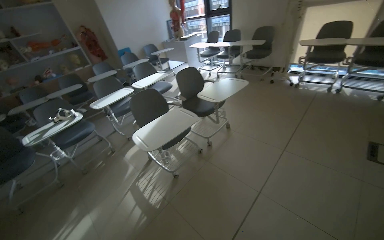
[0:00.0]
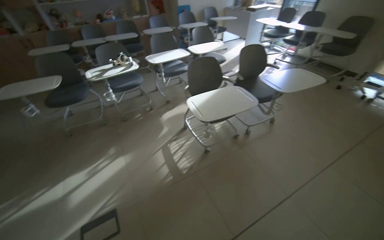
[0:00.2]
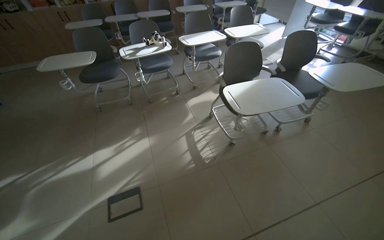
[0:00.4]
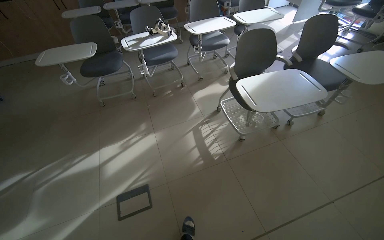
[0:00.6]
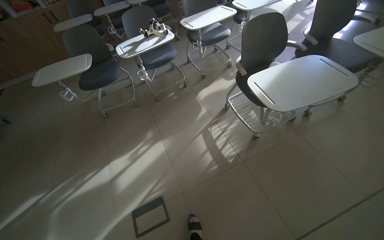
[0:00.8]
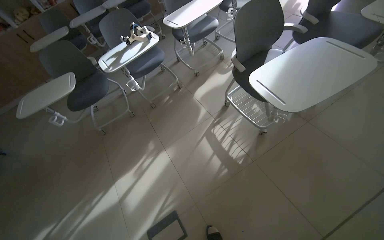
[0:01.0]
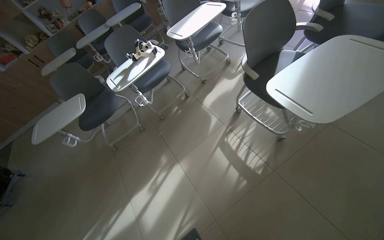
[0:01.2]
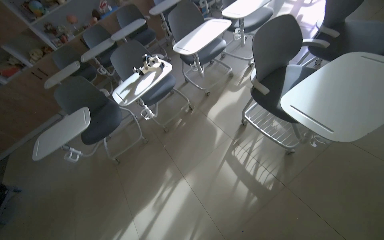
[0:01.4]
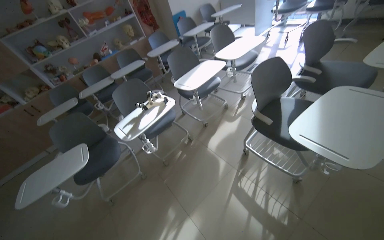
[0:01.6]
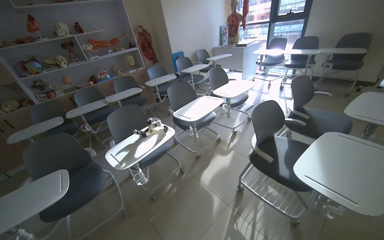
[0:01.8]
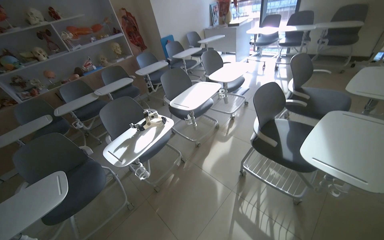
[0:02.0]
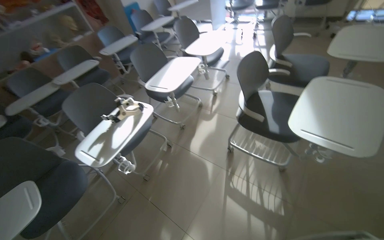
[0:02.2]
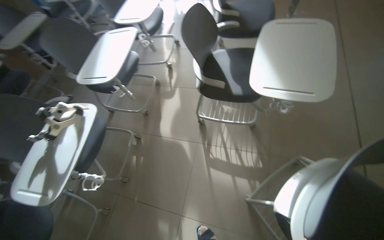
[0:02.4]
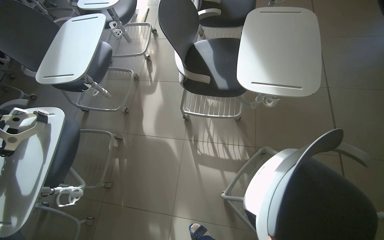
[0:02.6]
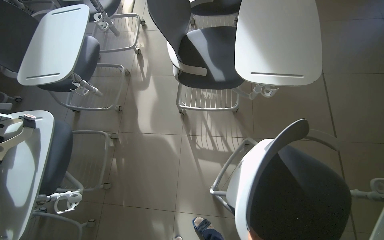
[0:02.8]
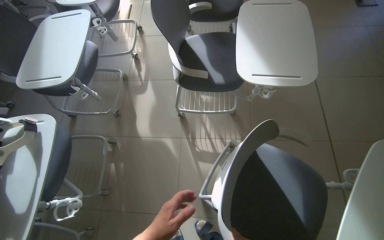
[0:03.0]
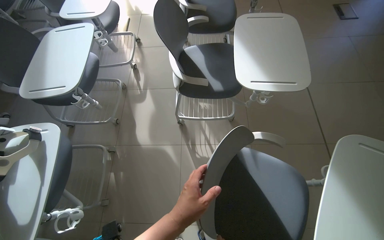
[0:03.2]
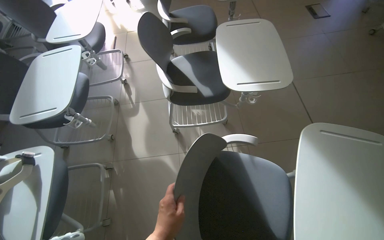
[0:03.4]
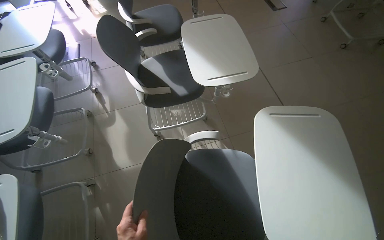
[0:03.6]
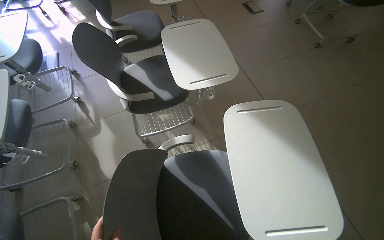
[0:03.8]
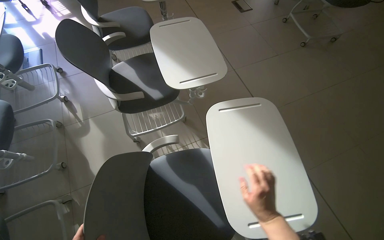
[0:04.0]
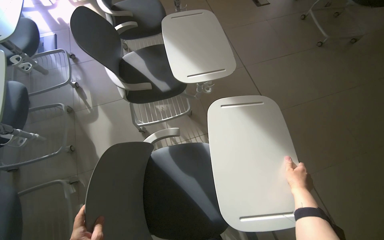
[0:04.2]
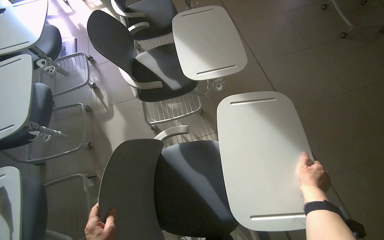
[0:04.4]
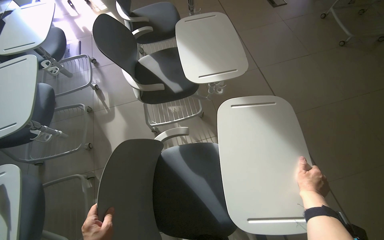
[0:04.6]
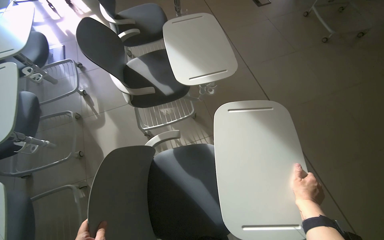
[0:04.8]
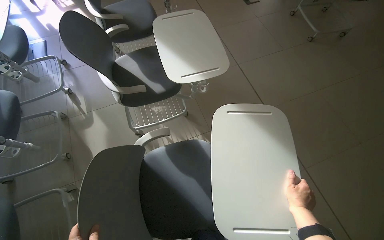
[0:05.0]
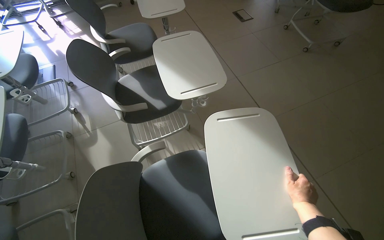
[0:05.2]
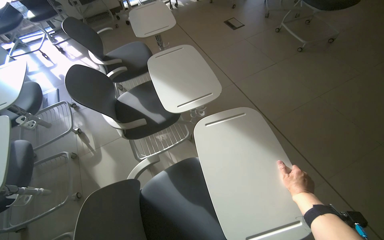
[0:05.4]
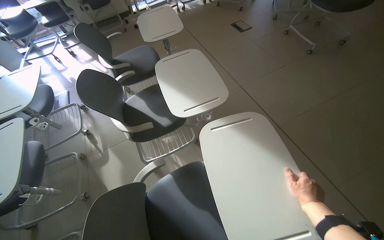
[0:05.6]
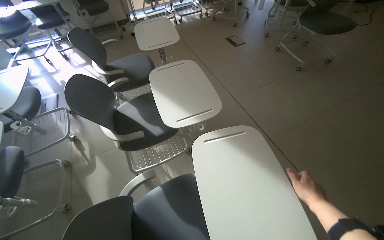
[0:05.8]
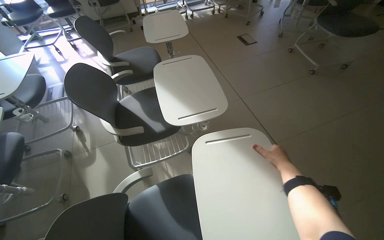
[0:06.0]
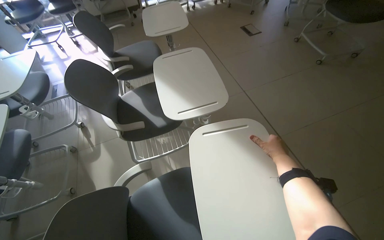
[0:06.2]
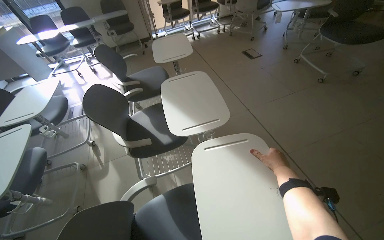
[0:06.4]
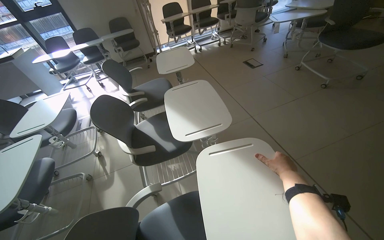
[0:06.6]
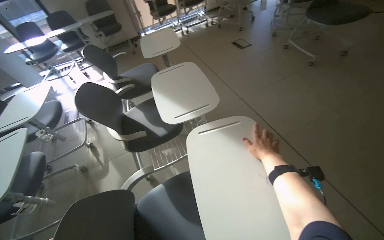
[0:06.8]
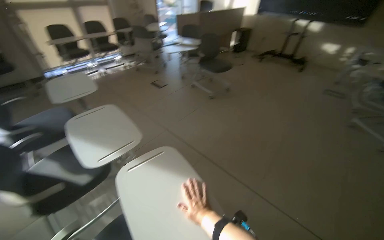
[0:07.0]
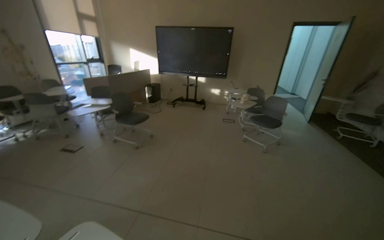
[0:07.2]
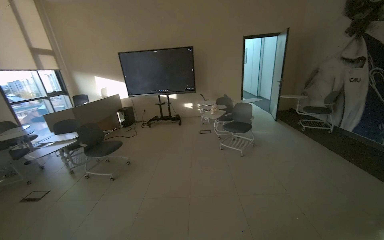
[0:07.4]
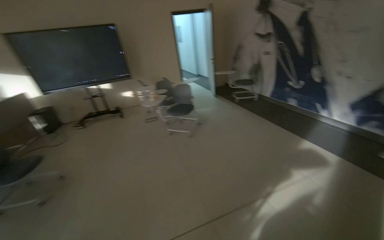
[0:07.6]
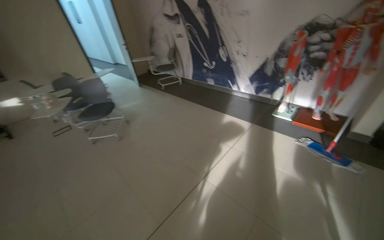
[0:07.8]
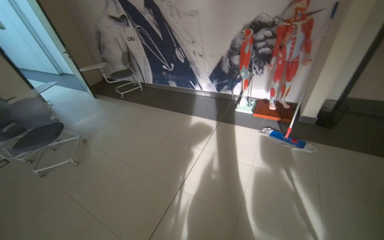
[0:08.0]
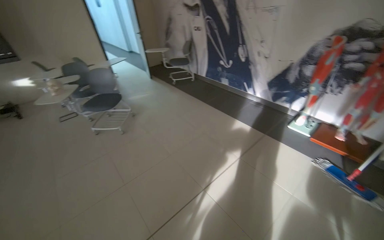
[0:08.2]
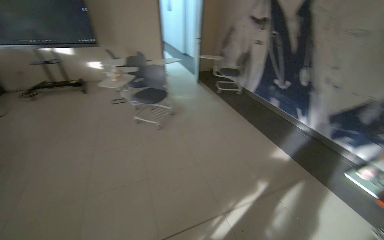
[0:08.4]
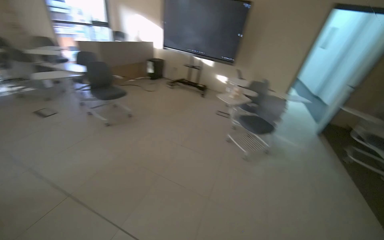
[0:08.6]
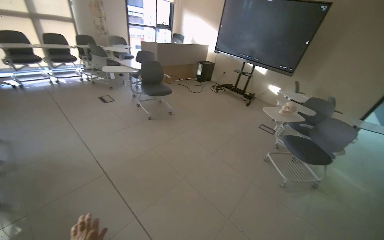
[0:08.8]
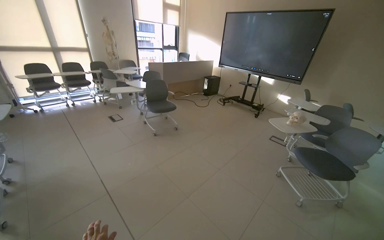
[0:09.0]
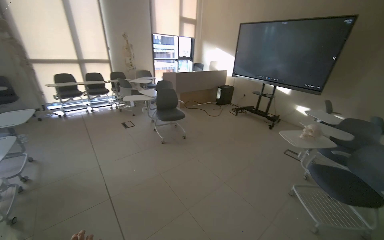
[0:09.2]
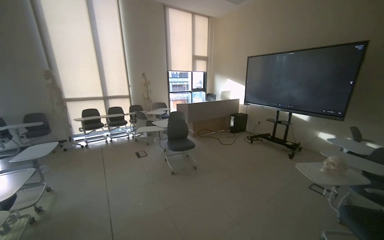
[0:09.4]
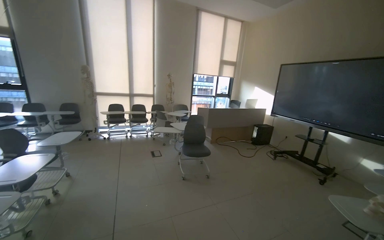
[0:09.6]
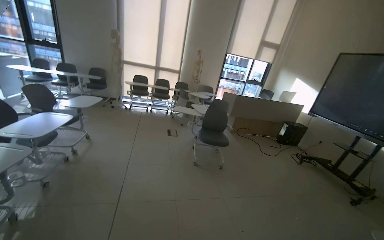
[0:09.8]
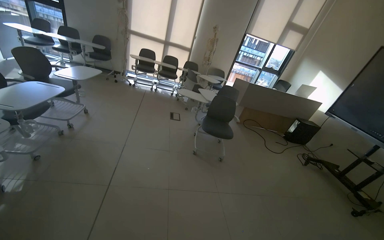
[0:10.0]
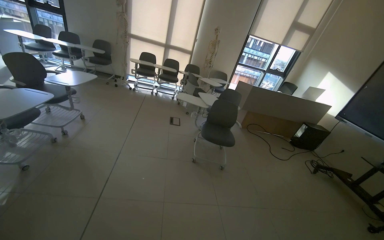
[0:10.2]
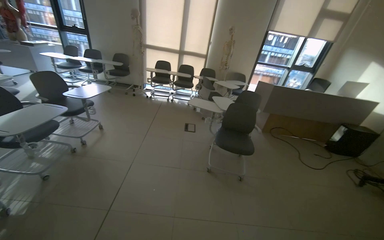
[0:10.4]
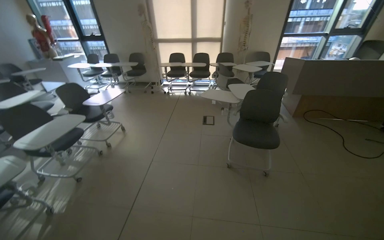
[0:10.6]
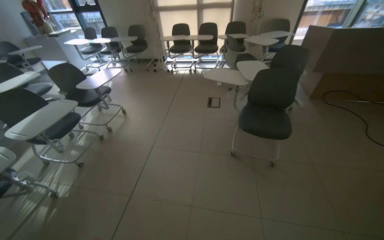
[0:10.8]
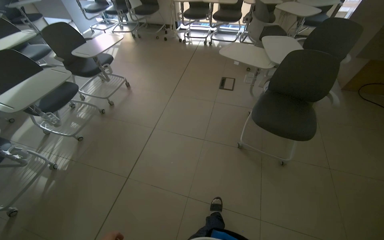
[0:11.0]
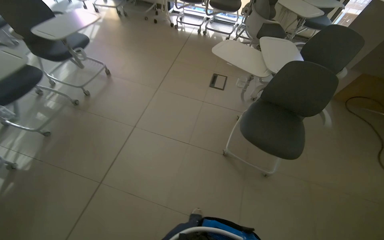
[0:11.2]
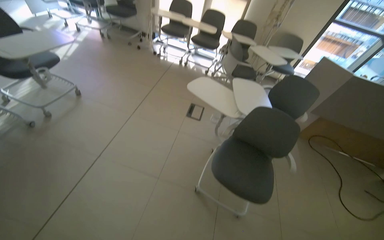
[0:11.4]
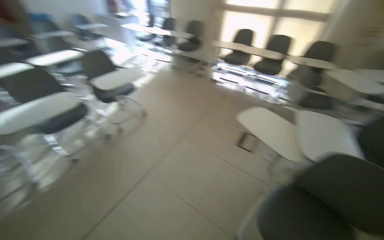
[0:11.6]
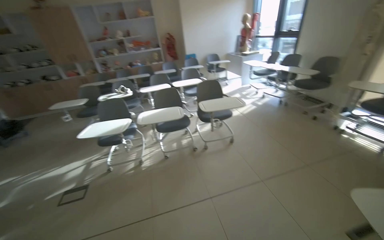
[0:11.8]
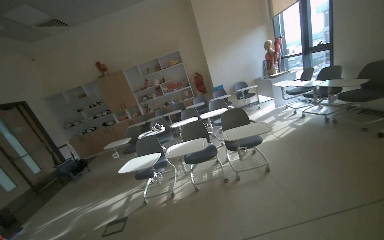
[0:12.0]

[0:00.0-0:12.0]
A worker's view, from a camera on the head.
Job: organizing items.
The whole recording: Arranging chairs in room. The worker moves and adjusts chairs with attached desks in the room.
0:00.0 to 0:01.6: The camera travels approximately 90 cm. The view pans to the left by roughly 15 degrees.
0:01.6 to 0:03.0: The wearer looks roughly 50 degrees further to the right. The view tilts some 15 degrees downward.
0:04.4 to 0:06.0: The right hand travels up the picture by some 20 cm.
0:06.0 to 0:07.6: The camera is carried some 70 cm. The head rotates about 90 degrees to the right. The camera pitches upward, by roughly 30 degrees.
0:07.6 to 0:09.0: The head travels about 70 cm. The head rotates about 65 degrees to the left.
0:09.0 to 0:10.4: The wearer moves approximately 80 cm. The wearer's head swings roughly 45 degrees to the left.
0:10.4 to 0:12.0: The wearer moves about 1.5 m. The head rotates some 80 degrees to the left.

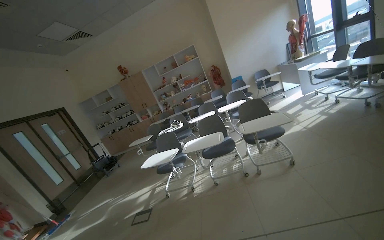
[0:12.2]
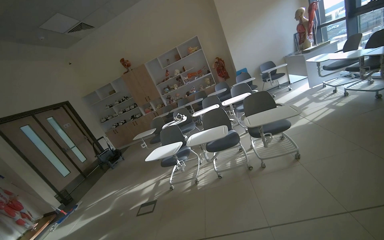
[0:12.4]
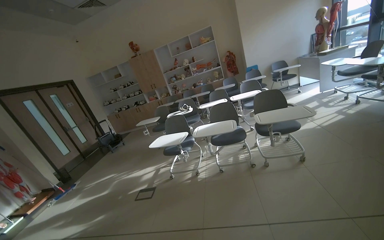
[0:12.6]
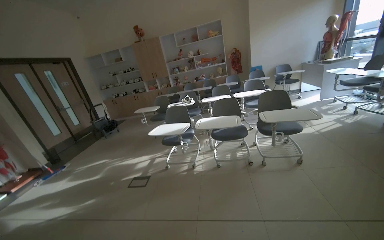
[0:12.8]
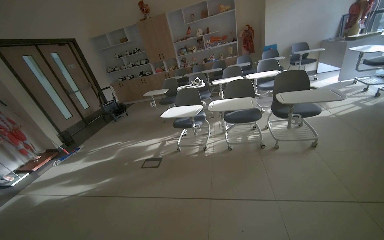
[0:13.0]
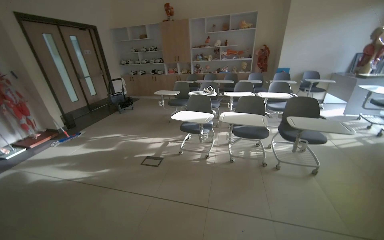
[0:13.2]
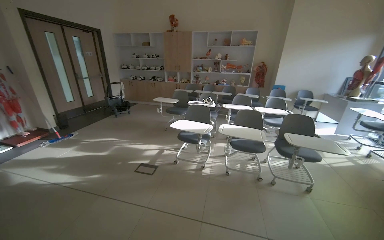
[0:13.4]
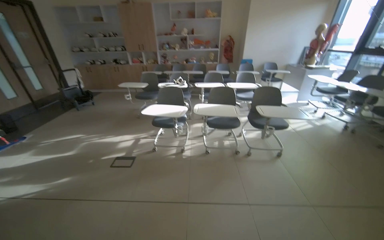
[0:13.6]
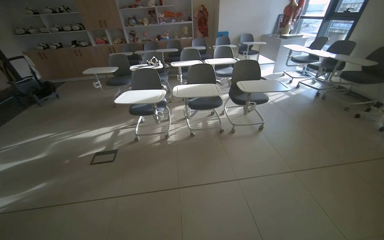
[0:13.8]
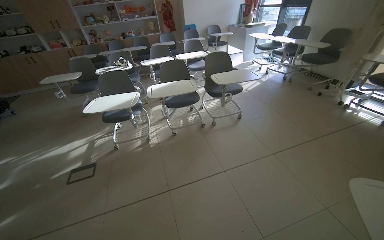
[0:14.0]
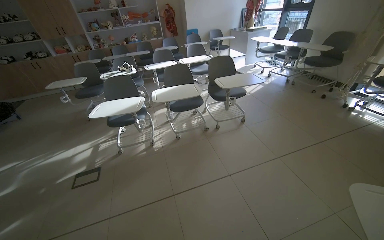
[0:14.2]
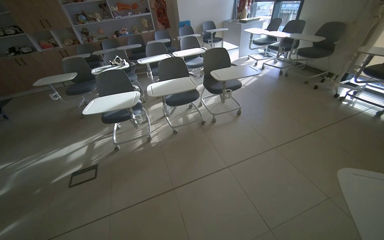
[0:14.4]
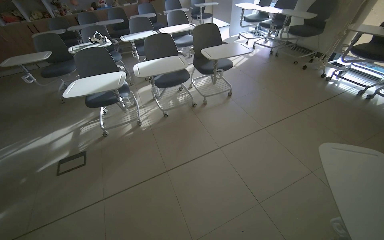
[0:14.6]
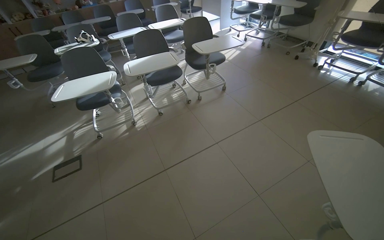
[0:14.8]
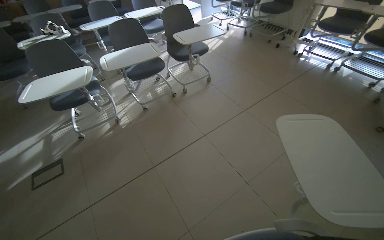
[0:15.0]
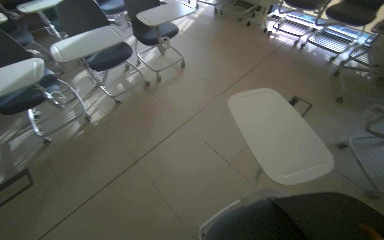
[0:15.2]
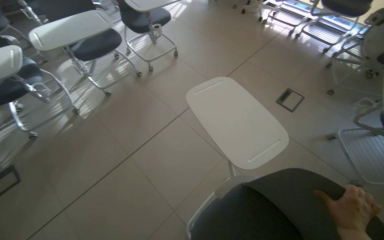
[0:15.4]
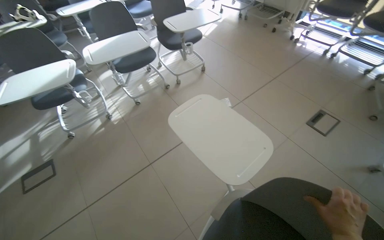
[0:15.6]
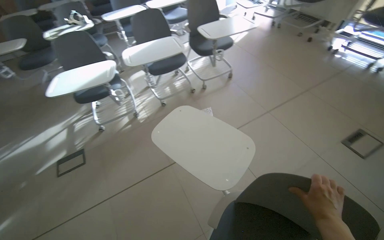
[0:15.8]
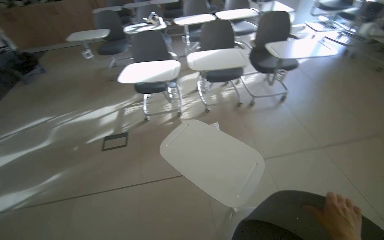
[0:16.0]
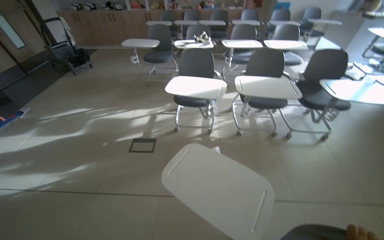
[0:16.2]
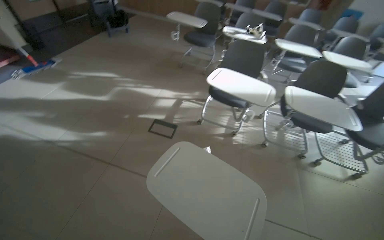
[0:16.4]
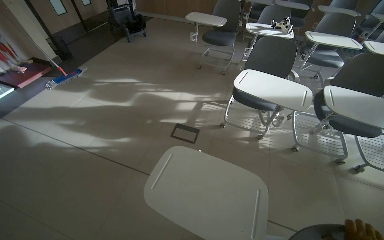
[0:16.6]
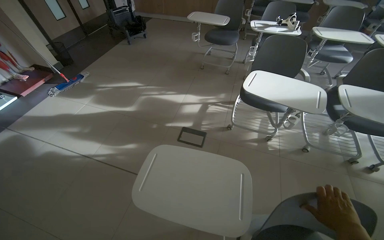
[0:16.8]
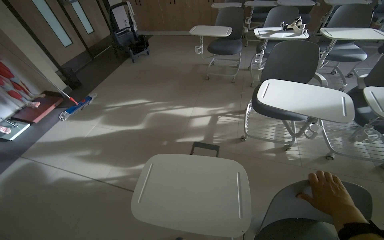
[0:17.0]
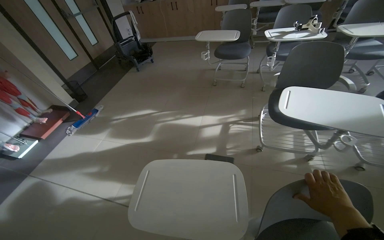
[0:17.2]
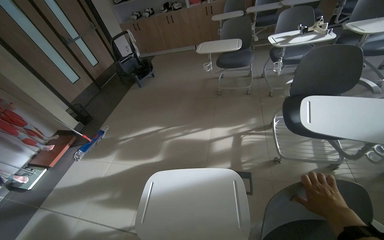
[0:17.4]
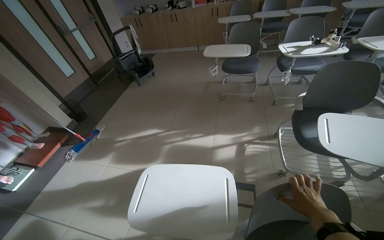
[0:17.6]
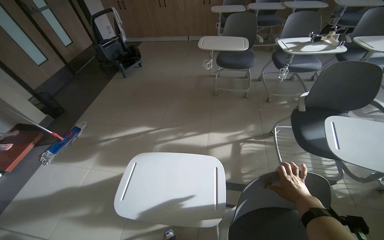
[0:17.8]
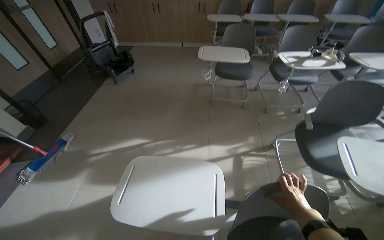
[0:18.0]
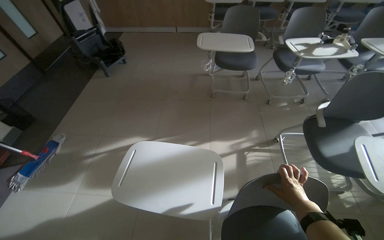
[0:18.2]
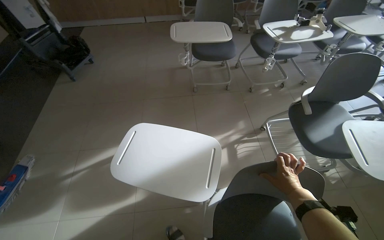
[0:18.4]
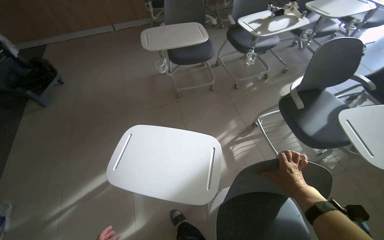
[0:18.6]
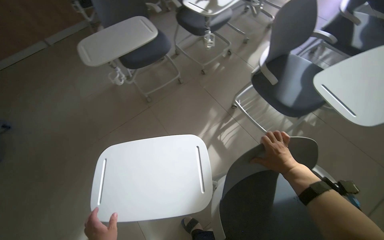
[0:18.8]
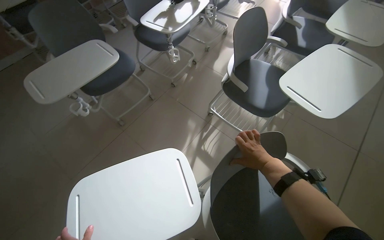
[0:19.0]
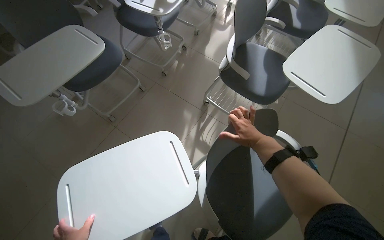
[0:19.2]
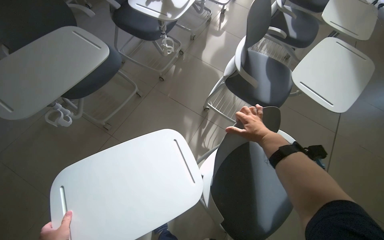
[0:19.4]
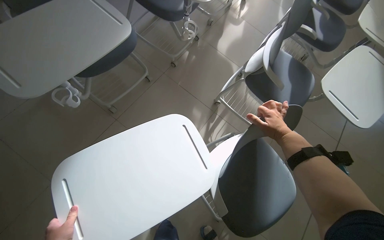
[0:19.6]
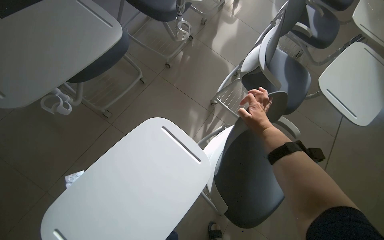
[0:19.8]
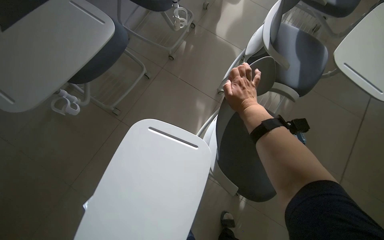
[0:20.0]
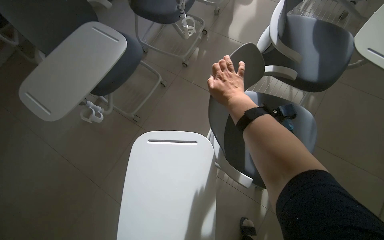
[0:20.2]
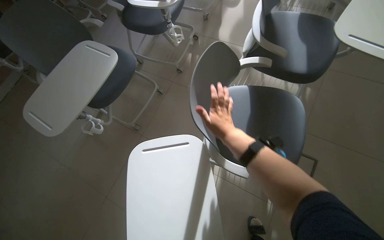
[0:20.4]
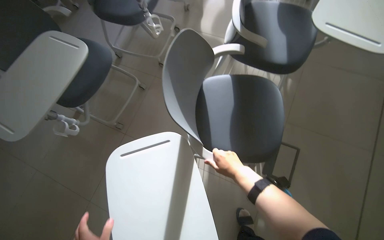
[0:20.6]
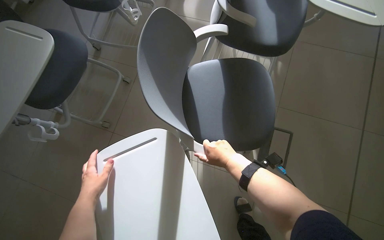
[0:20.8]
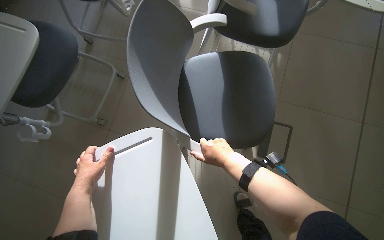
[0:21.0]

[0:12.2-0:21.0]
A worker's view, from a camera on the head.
Job: organizing items.
The whole recording: Arranging chairs in room. The worker moves and adjusts chairs with attached desks in the room.
0:12.2 to 0:13.6: The camera travels to the left, about 50 cm. The camera pitches downward, by approximately 15 degrees.
0:13.6 to 0:15.2: The wearer looks roughly 45 degrees further to the right. The camera pitches downward, by roughly 25 degrees.
0:15.2 to 0:16.6: The camera travels about 80 cm. The head rotates approximately 65 degrees to the left.
0:16.6 to 0:18.0: The camera is carried approximately 90 cm.
0:18.0 to 0:19.6: The head travels roughly 60 cm. The head rotates approximately 55 degrees to the right. The view tilts roughly 15 degrees downward.
0:19.6 to 0:21.0: The right hand shifts some 25 cm down the picture.
